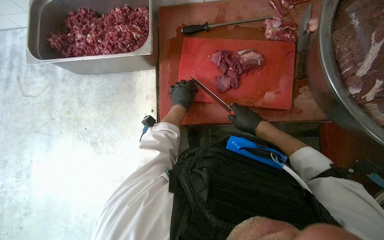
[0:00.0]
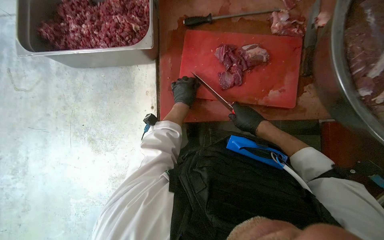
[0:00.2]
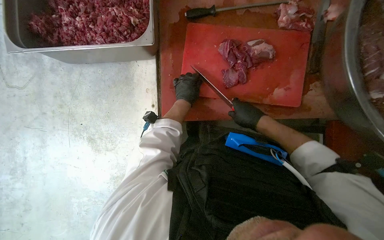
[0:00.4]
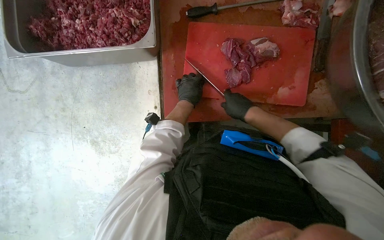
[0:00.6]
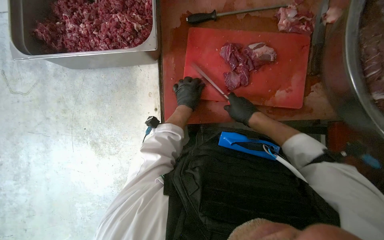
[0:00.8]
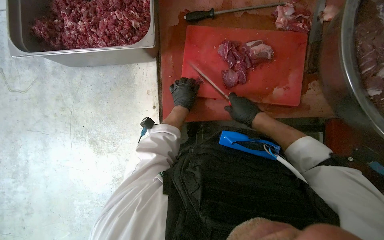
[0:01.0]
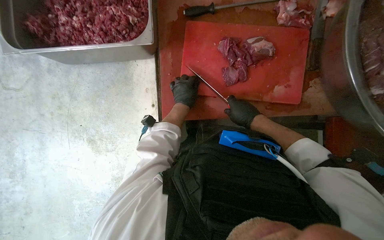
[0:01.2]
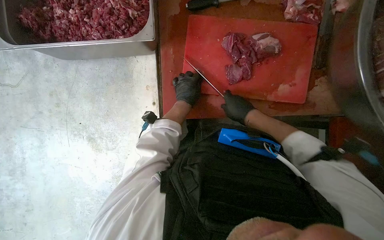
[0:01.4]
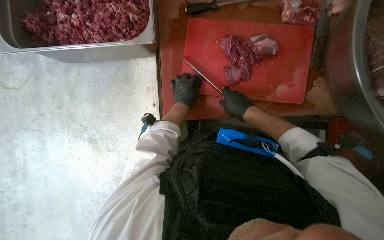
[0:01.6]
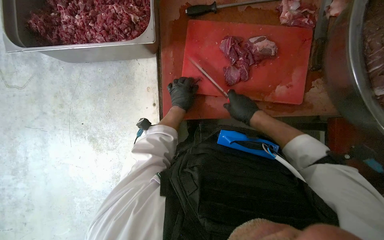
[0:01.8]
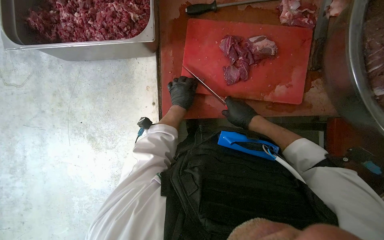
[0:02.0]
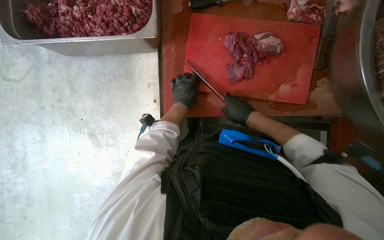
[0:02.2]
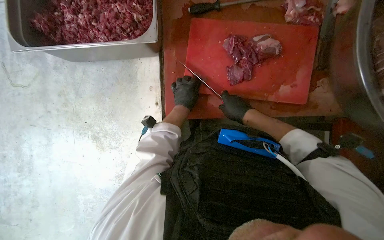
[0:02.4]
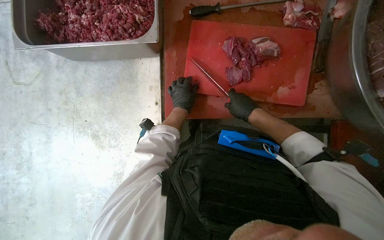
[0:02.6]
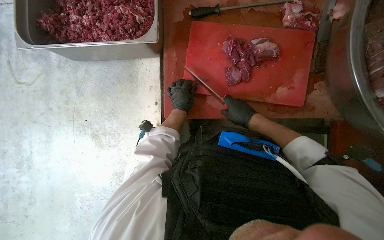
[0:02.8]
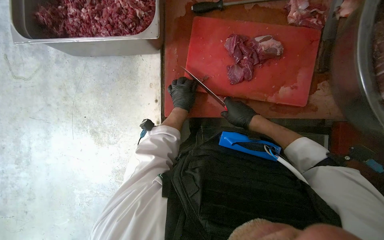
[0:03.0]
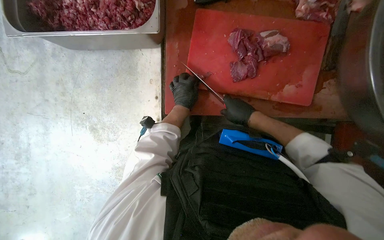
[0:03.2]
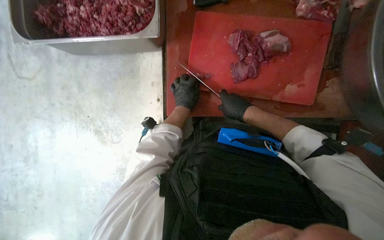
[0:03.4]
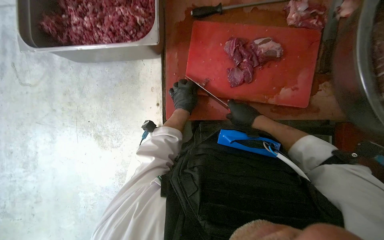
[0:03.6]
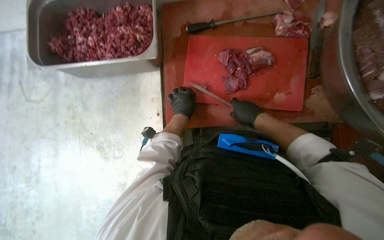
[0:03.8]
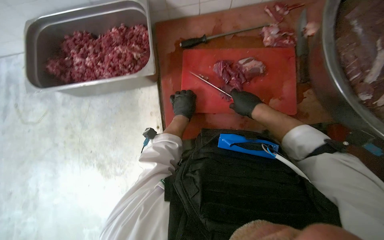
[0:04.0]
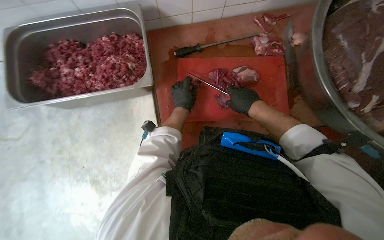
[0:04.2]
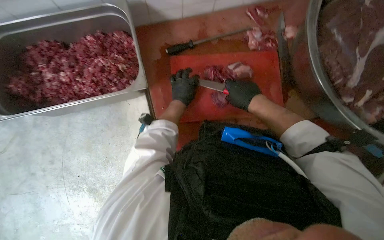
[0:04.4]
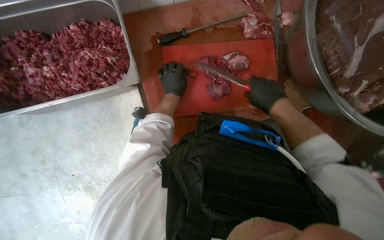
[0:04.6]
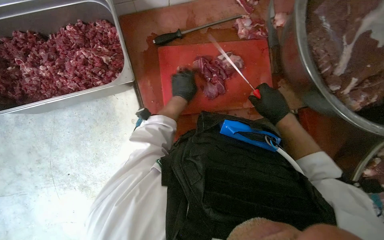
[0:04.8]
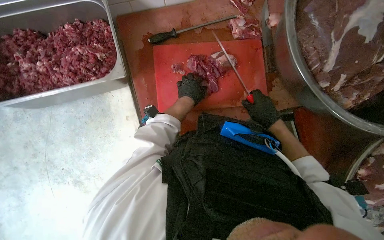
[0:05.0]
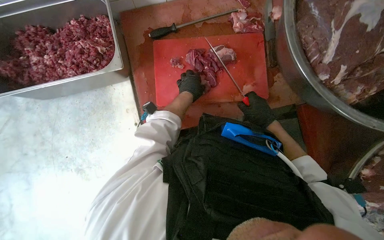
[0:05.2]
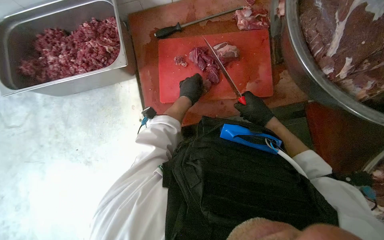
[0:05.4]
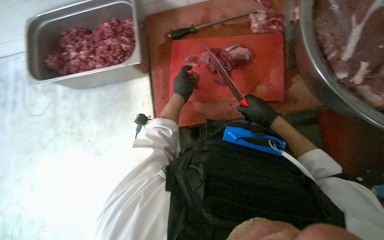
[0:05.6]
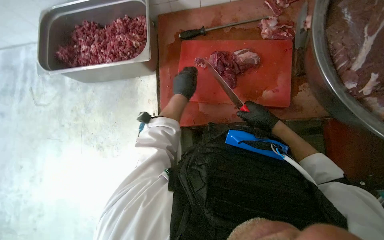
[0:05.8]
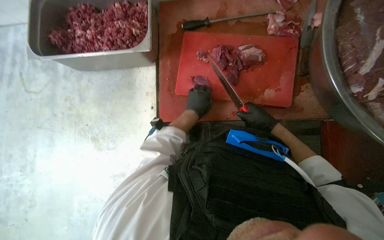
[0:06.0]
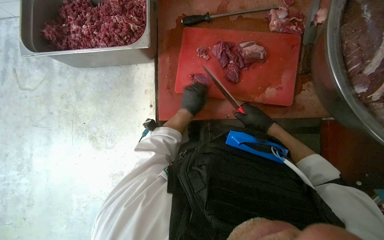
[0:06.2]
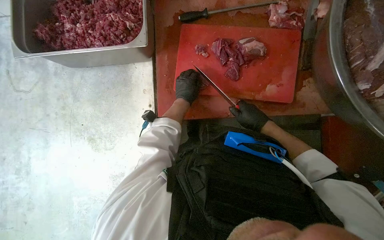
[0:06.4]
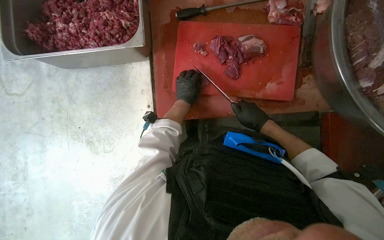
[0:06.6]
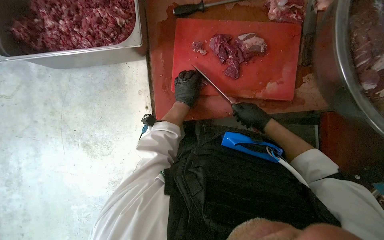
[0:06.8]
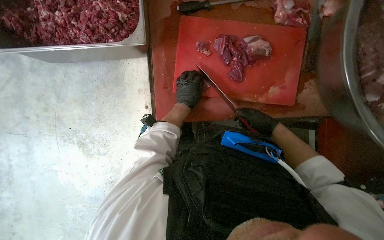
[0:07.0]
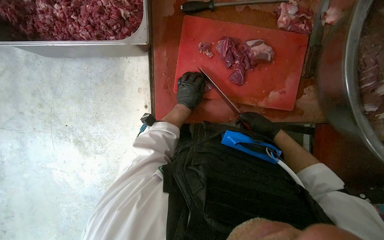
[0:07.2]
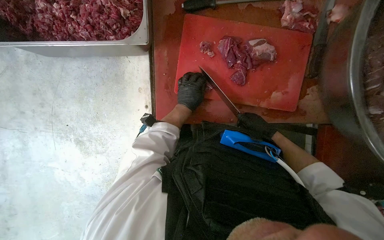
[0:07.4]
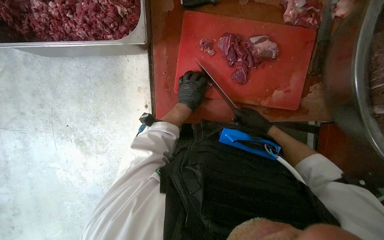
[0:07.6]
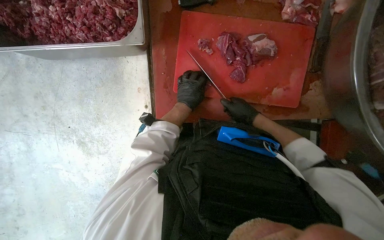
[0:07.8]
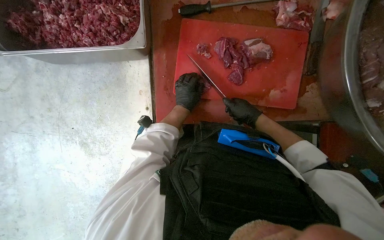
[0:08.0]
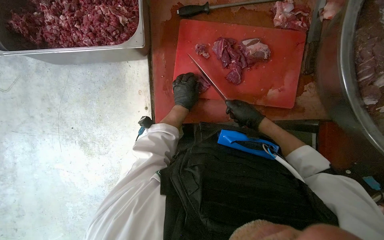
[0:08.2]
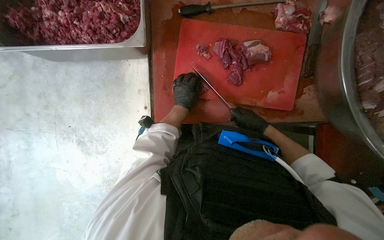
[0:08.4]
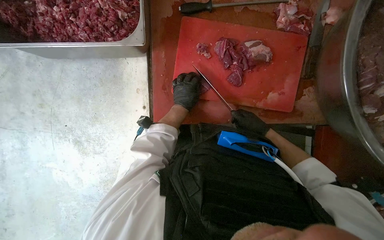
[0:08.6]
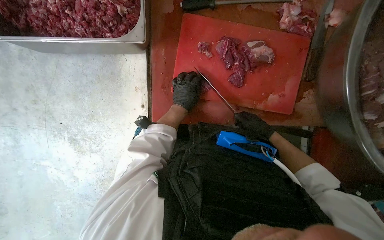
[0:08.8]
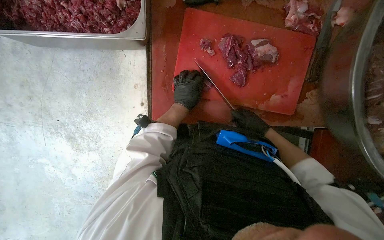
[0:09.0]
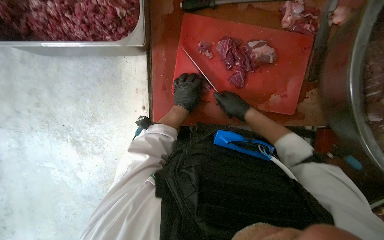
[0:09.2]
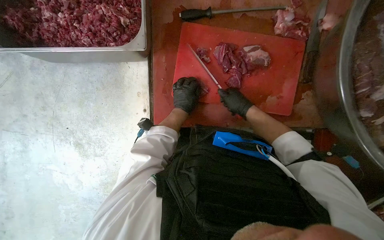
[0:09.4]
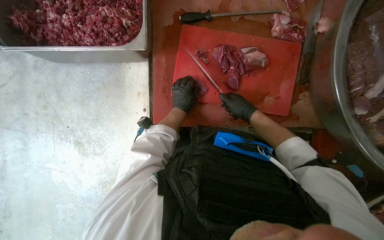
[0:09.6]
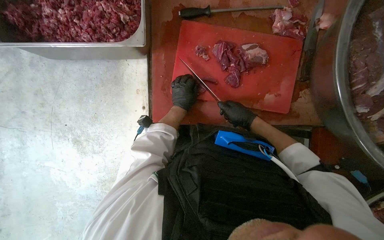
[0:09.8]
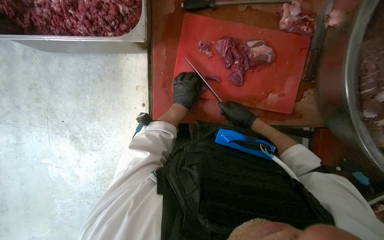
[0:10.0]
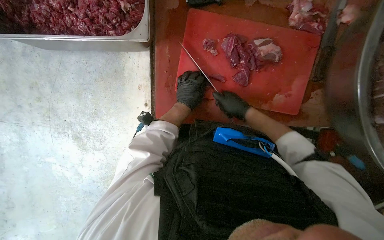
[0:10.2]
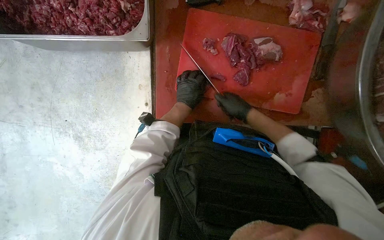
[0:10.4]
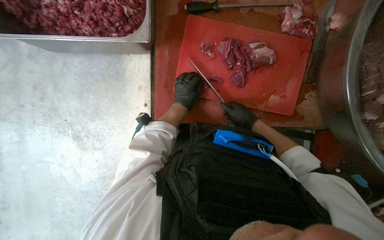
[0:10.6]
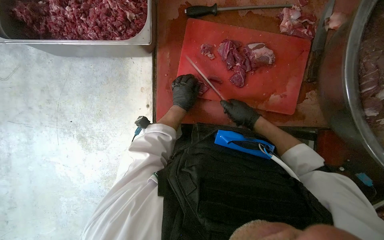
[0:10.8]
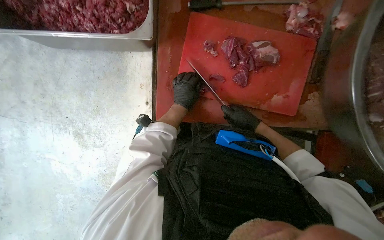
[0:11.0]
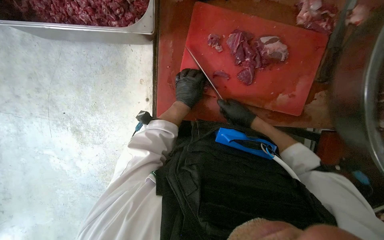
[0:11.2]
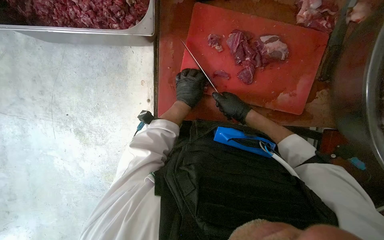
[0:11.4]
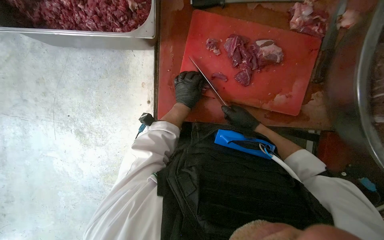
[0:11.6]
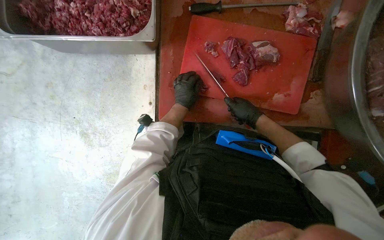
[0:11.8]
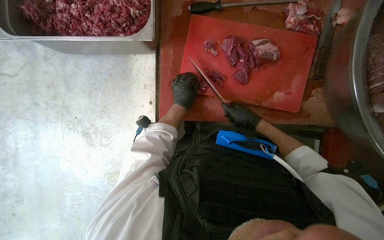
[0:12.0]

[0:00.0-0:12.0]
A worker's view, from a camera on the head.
Job: preparing food.
The whole recording: Cutting meat on a board. The worker cuts pieces of meat on a red chopping board with a knife.
0:01.6 to 0:03.0: The hands stay close to where they were, moving slightly.
0:03.0 to 0:04.4: The right hand is displaced up the picture by approximately 10 cm.
0:04.4 to 0:06.0: The right hand is displaced down the picture and to the right by approximately 15 cm; the left hand shifts about 10 cm to the right and nearer to the camera.
0:06.0 to 0:07.6: The right hand goes about 10 cm farther from the camera.
0:07.6 to 0:09.0: The hands make small movements and keep their place.
0:09.0 to 0:10.4: The right hand moves to the left, about 10 cm.
0:10.4 to 0:12.0: The hands make small movements and keep their place.

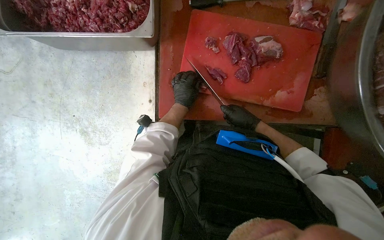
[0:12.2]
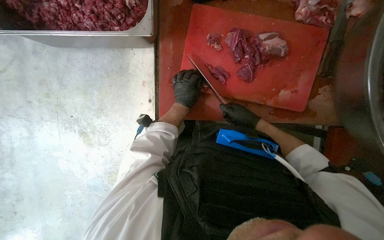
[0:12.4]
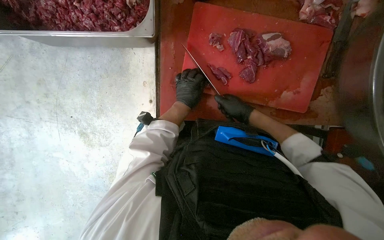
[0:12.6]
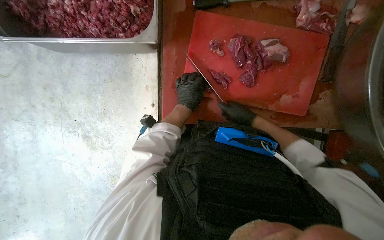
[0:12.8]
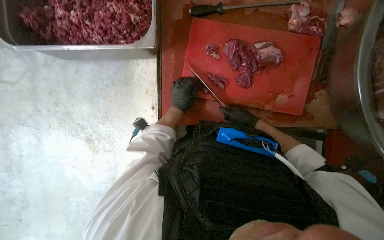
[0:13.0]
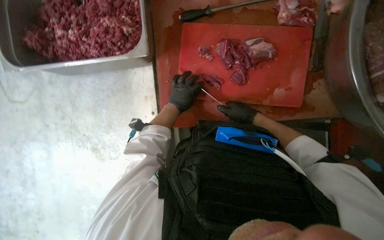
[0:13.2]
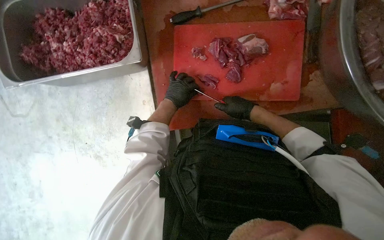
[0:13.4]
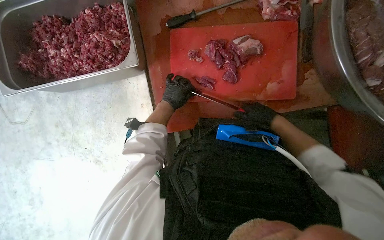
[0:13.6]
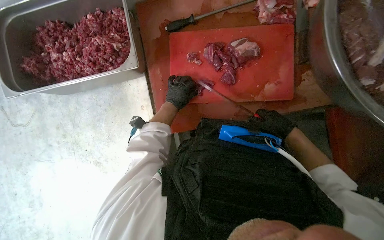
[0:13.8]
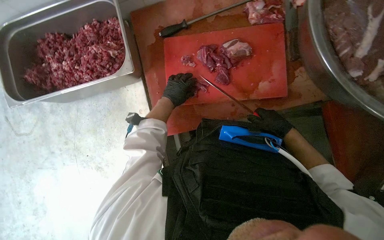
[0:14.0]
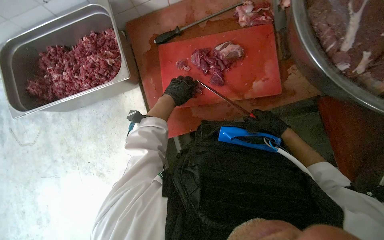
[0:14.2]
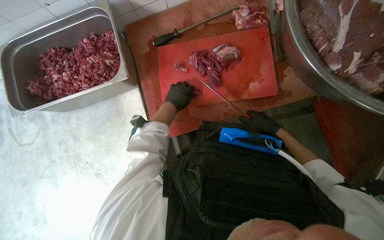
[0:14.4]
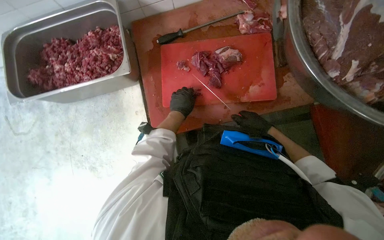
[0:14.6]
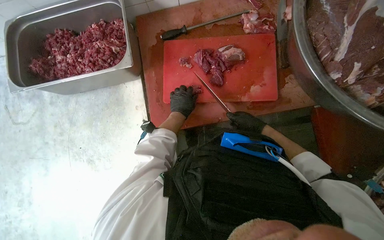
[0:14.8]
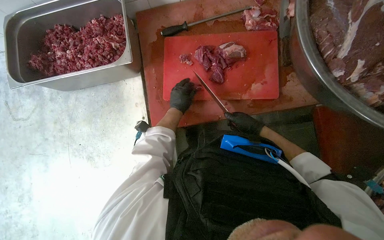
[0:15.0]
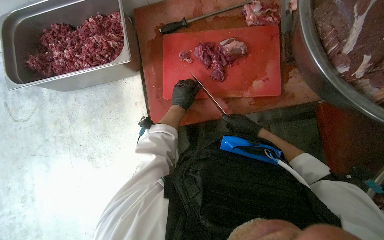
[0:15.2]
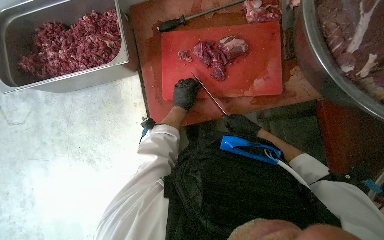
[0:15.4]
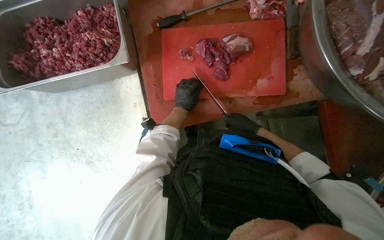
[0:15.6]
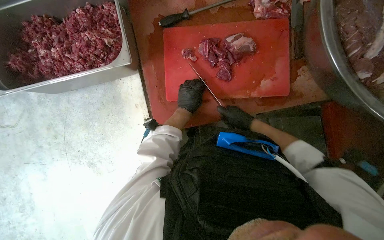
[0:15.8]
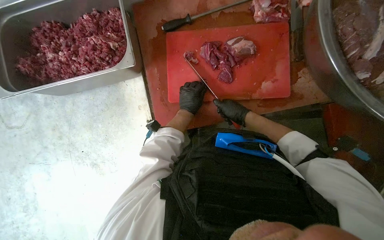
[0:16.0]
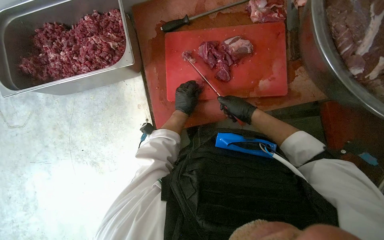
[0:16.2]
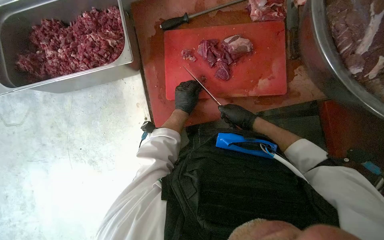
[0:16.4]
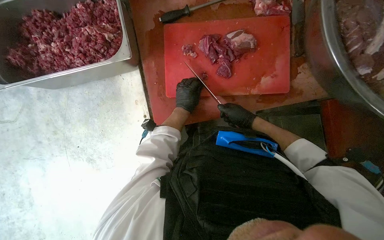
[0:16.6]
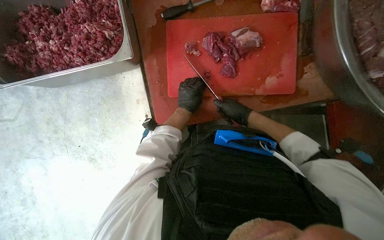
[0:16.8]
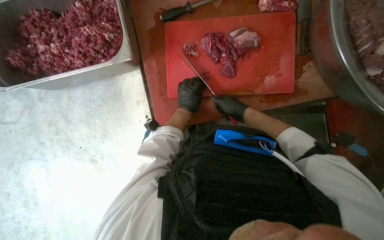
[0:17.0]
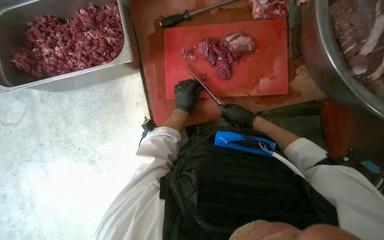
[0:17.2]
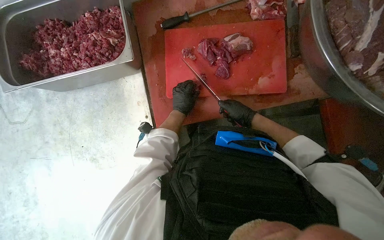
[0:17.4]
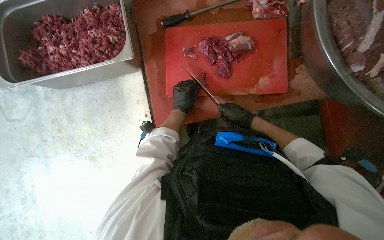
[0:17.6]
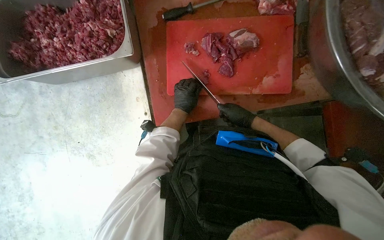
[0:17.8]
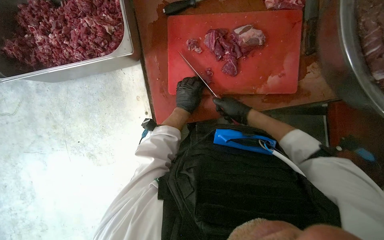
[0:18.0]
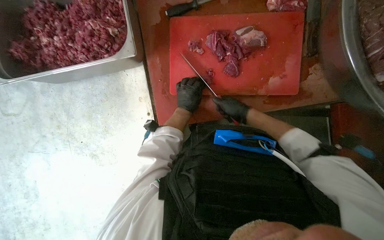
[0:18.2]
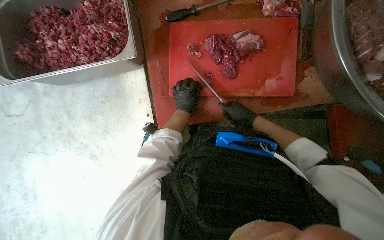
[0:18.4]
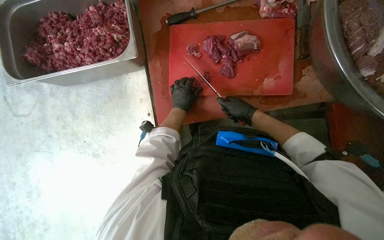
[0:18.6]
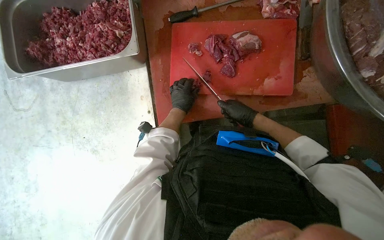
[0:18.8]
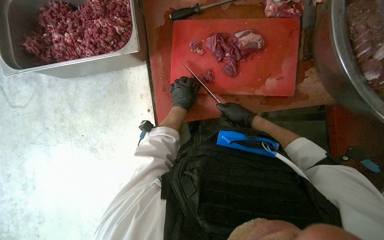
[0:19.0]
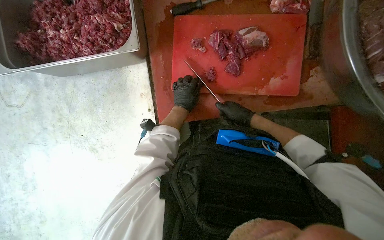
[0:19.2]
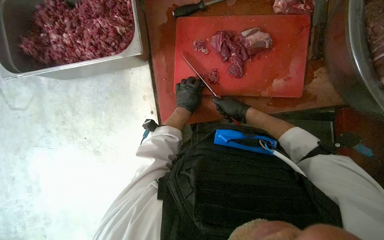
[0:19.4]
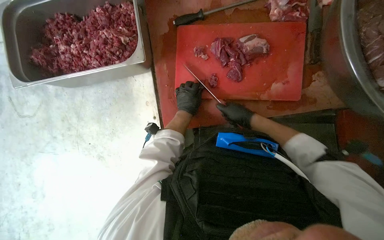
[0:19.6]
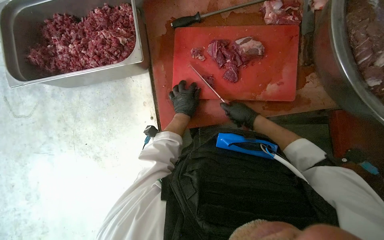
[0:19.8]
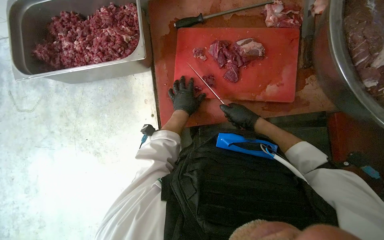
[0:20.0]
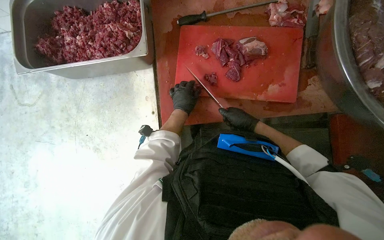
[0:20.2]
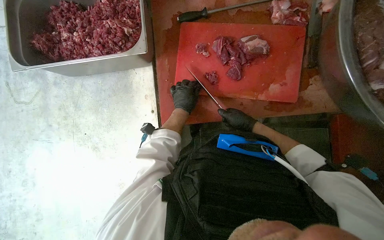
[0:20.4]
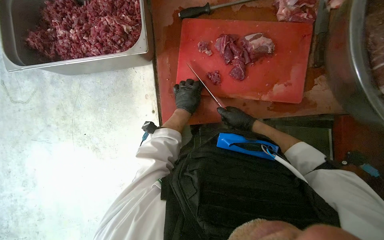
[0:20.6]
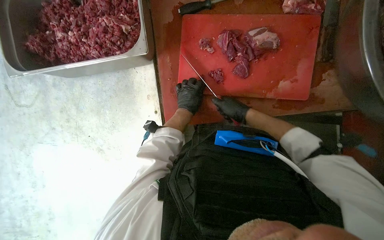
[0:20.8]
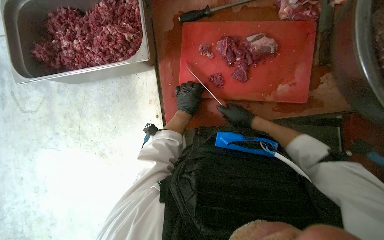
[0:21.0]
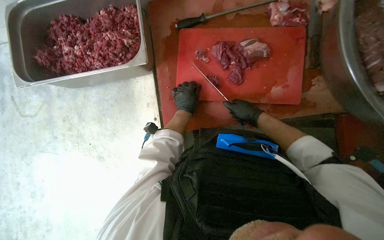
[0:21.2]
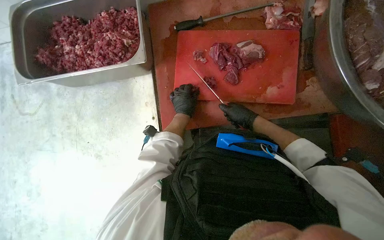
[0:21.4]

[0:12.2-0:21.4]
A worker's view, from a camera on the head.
Job: preparing food.
The whole recording: Cutting meat on a board. The worker cuts pieces of meat on a red chopping board with a knife.
0:12.2 to 0:13.8: The right hand travels to the right by some 10 cm.
0:16.8 to 0:21.4: The hands work in one place, with small movements.
